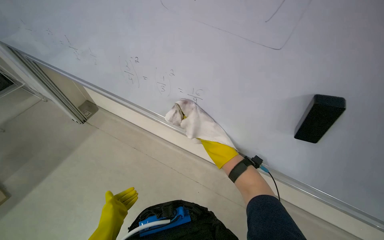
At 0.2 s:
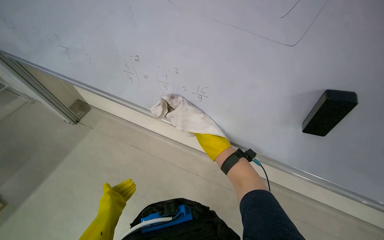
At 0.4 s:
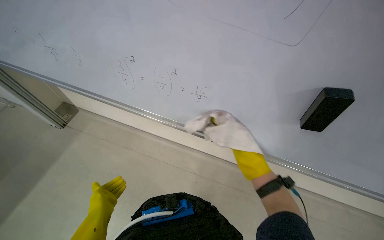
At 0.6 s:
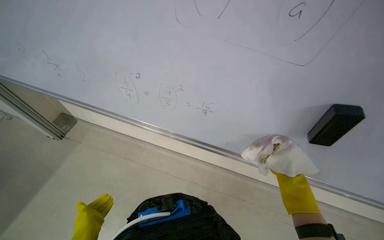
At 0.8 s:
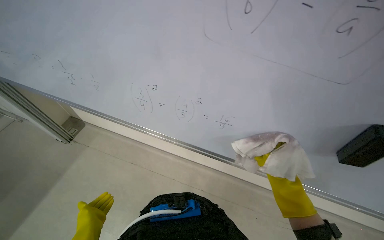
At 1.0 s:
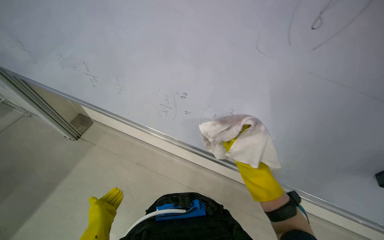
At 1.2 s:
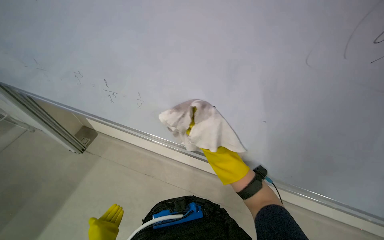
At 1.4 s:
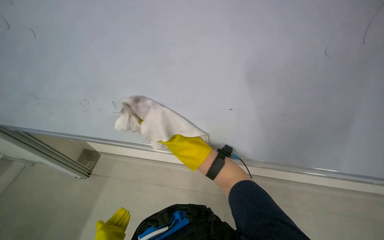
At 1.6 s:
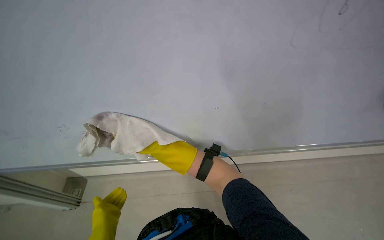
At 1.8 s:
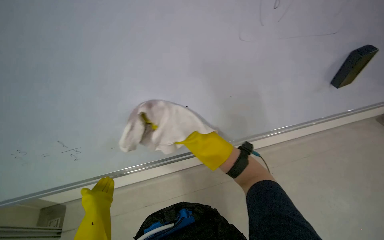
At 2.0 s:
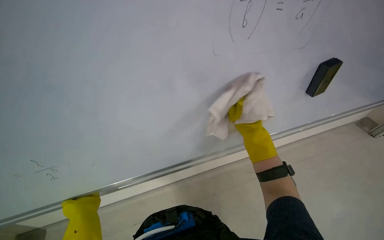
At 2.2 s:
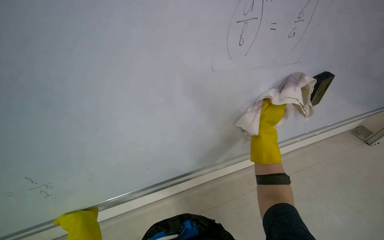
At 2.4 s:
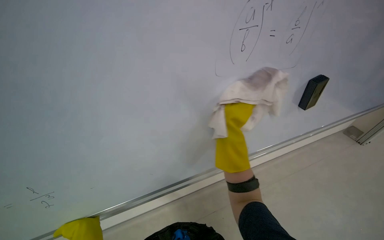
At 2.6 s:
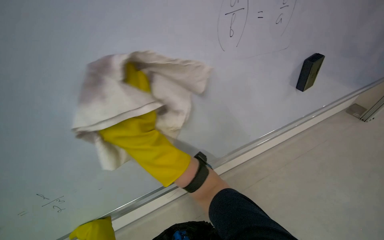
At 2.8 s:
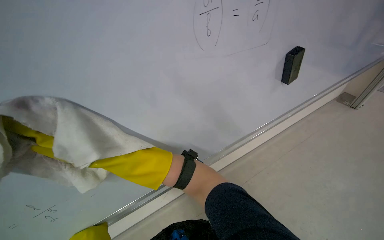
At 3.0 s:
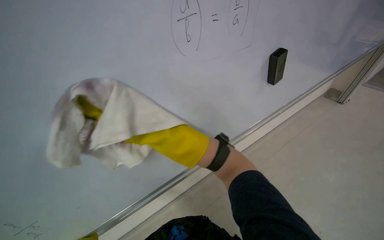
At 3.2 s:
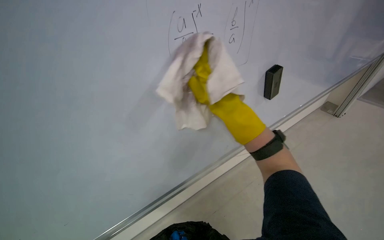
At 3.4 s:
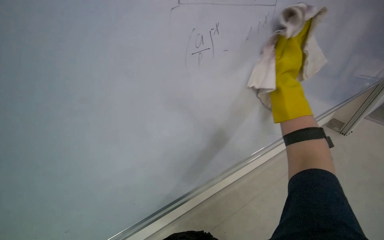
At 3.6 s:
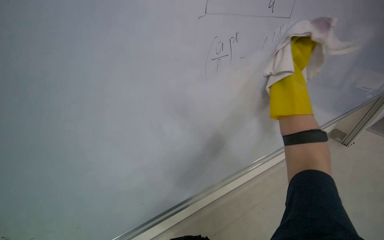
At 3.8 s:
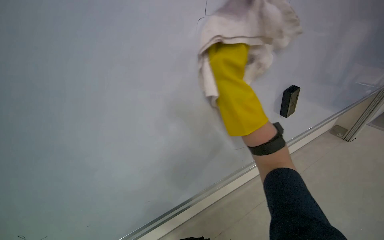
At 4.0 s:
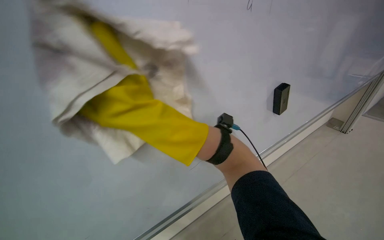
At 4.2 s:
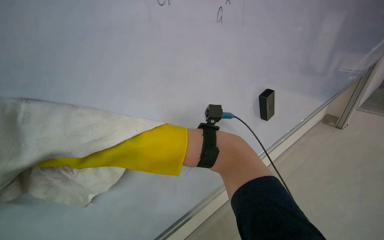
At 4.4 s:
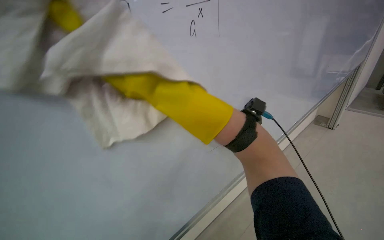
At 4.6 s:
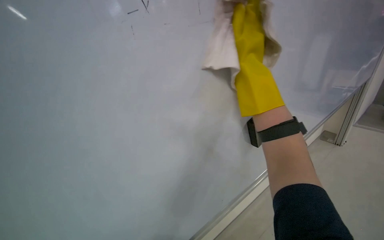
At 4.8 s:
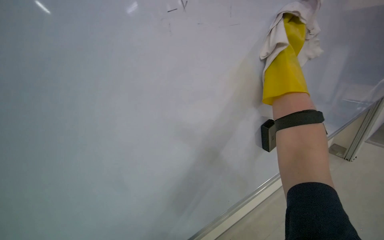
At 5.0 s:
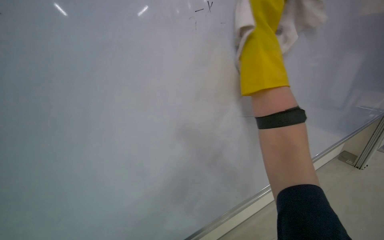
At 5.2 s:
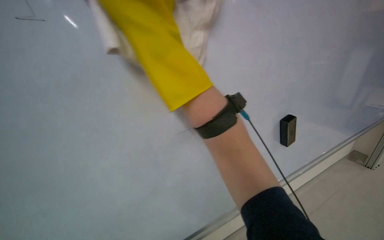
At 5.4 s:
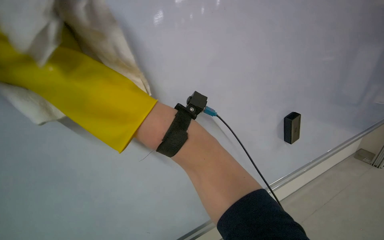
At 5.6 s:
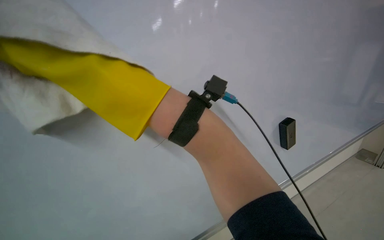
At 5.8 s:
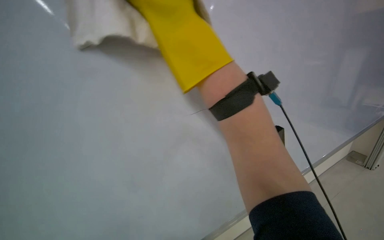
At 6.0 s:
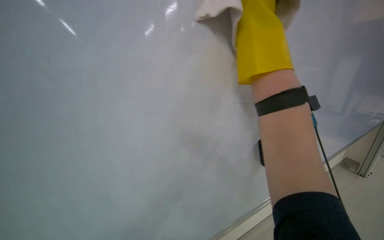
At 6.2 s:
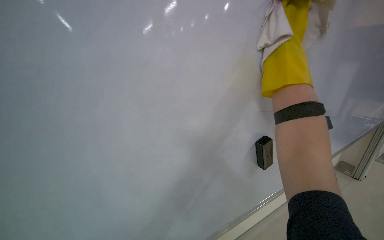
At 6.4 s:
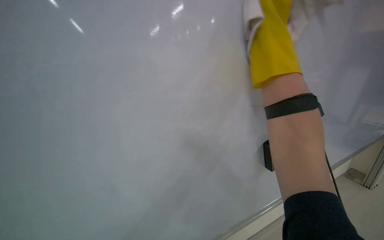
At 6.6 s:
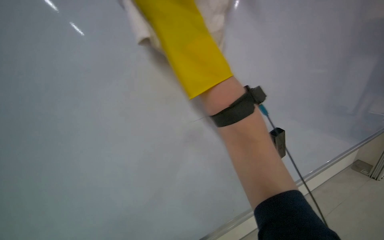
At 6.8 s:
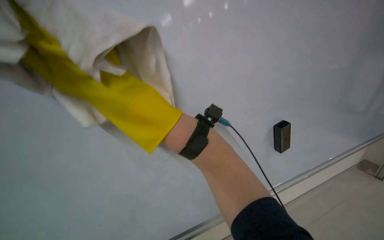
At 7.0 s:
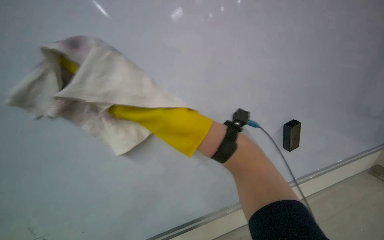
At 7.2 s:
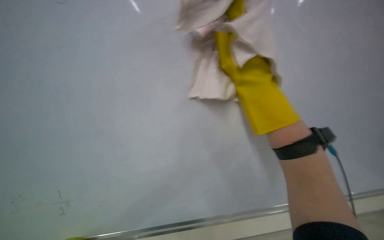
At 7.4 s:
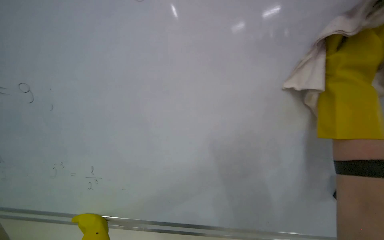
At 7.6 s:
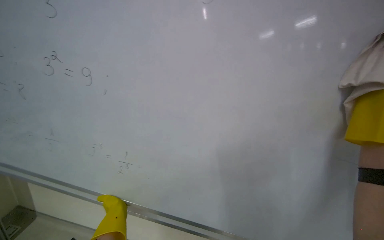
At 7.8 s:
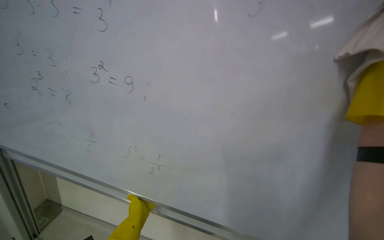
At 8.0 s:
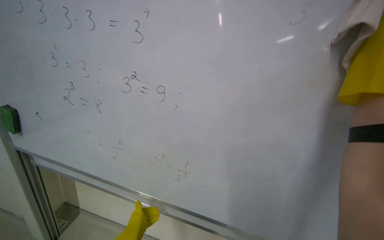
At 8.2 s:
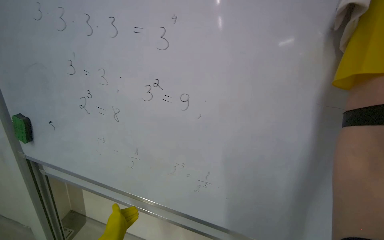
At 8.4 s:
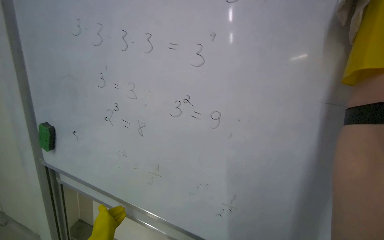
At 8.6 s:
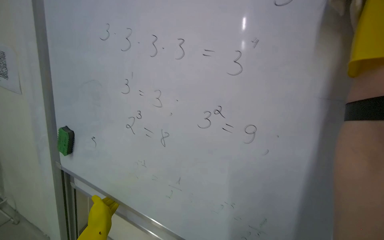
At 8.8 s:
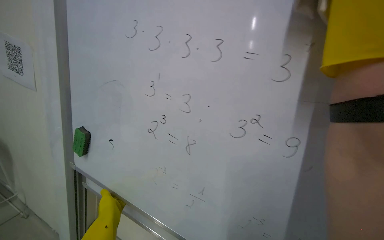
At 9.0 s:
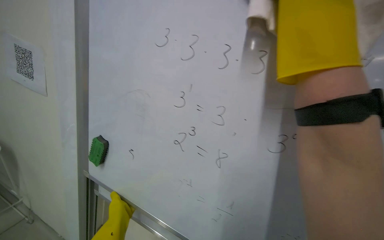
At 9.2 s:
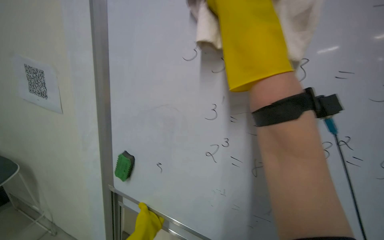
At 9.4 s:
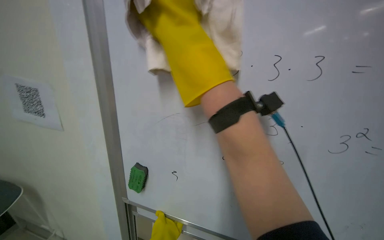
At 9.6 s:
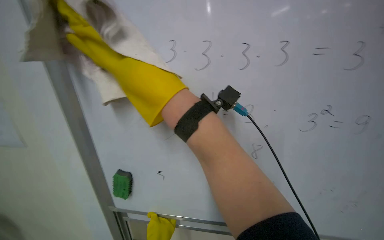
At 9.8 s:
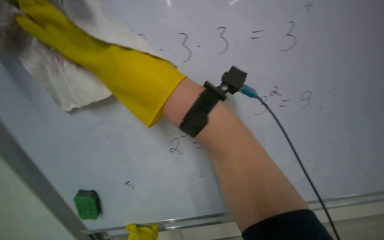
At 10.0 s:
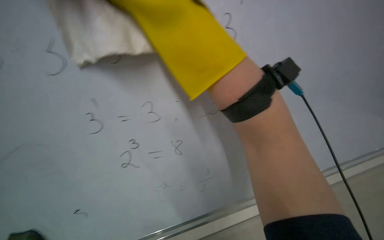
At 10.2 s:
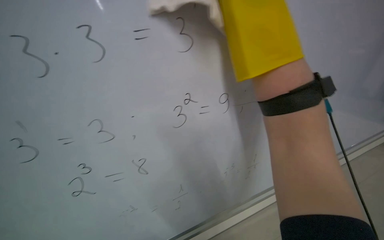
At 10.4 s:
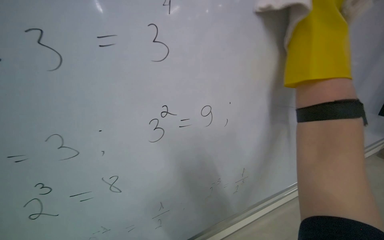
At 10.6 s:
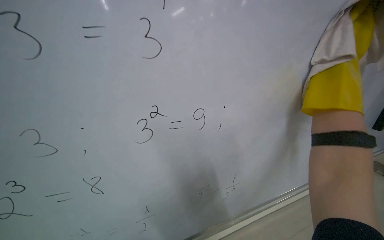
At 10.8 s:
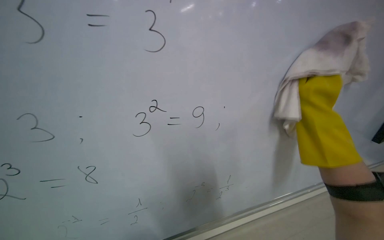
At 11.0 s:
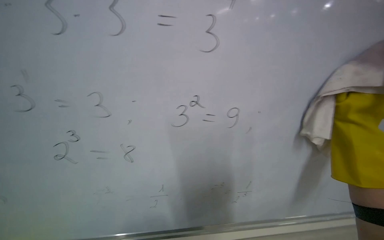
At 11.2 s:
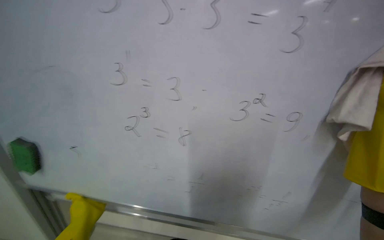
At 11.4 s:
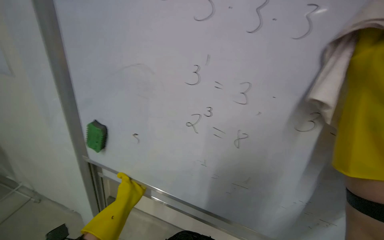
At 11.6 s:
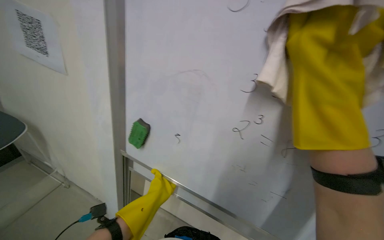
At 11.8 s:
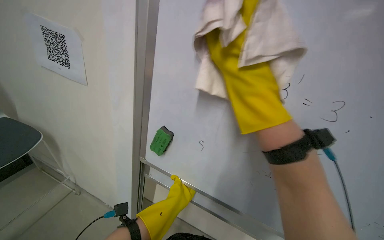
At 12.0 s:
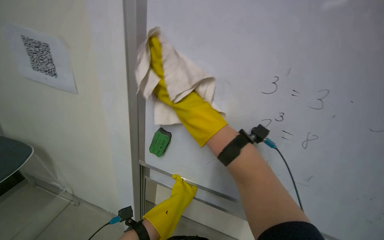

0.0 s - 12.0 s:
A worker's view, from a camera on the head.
Job: wiping surfaces.
The whole recording: Cleaning whiteboard. The worker wipes the whiteboard with a wet cloth.
0.0 s - 1.6 s: The right hand shifts roughly 20 cm nearer to the camera.
1.6 s - 3.0 s: The wearer's head swings approximately 20 degrees to the right. The right hand reaches roughly 25 cm to the right, then returns.
3.0 s - 4.4 s: The view tilts roughly 15 degrees upward. The right hand goes left and right, approximately 35 cm each way, reversing 2 times.
9.0 s - 10.4 s: The head rotates approximately 45 degrees to the right.
10.4 s - 12.0 s: The wearer looks about 40 degrees further to the left.

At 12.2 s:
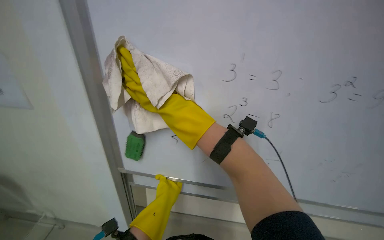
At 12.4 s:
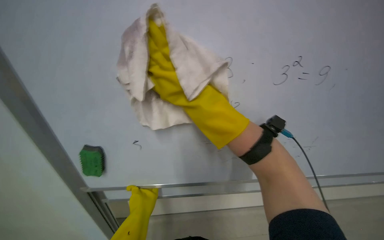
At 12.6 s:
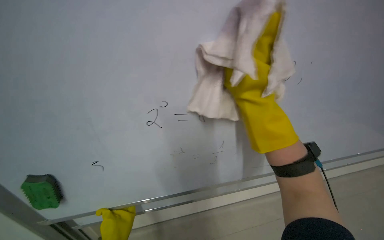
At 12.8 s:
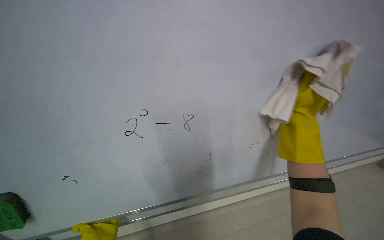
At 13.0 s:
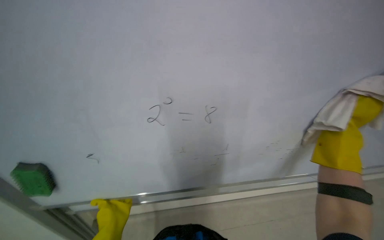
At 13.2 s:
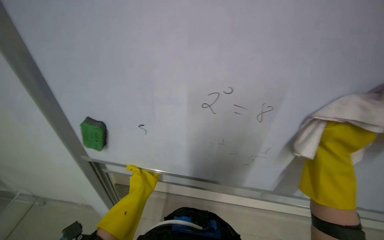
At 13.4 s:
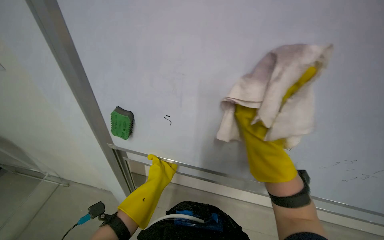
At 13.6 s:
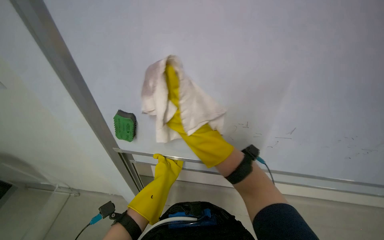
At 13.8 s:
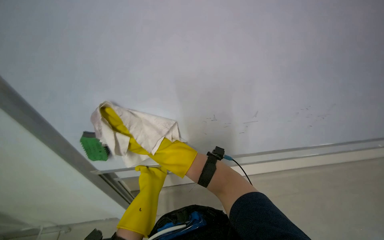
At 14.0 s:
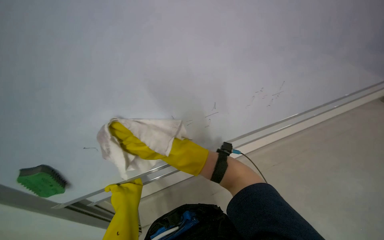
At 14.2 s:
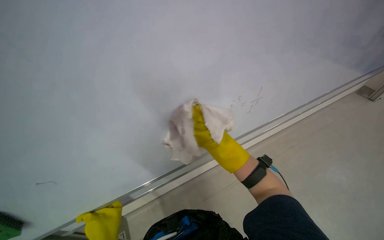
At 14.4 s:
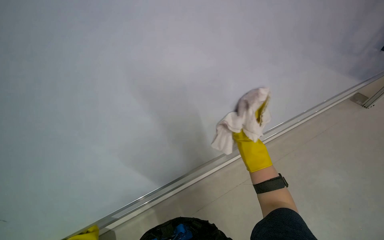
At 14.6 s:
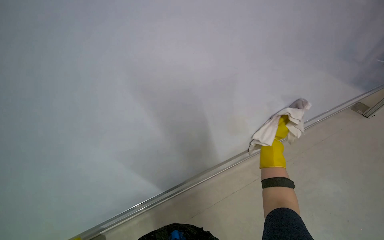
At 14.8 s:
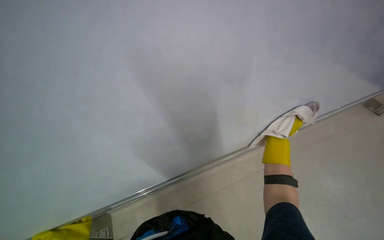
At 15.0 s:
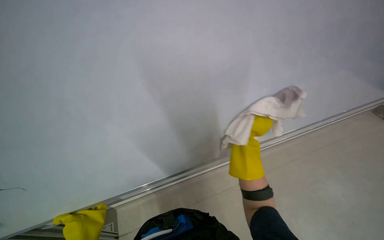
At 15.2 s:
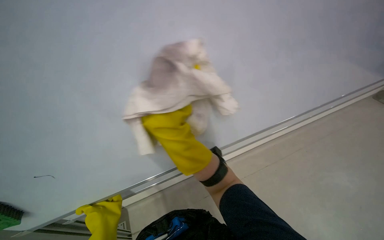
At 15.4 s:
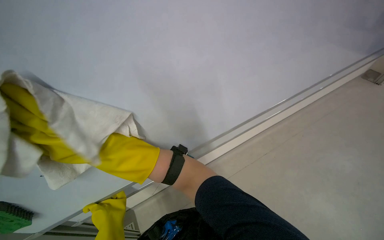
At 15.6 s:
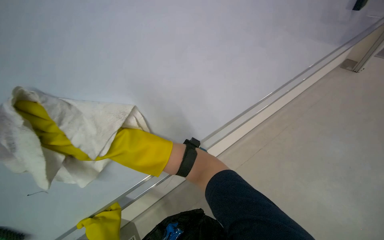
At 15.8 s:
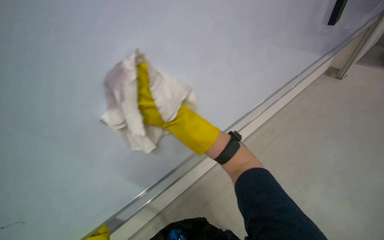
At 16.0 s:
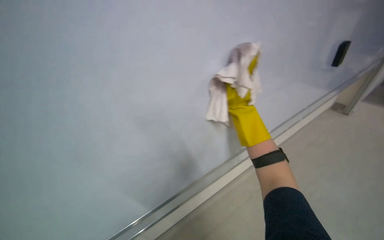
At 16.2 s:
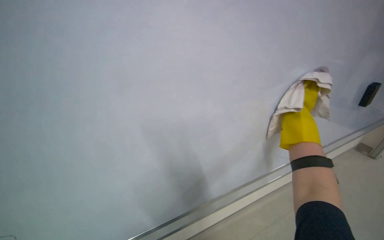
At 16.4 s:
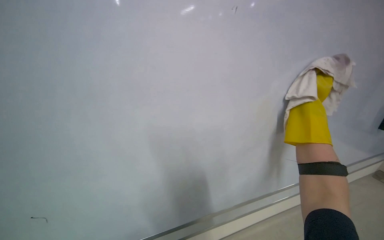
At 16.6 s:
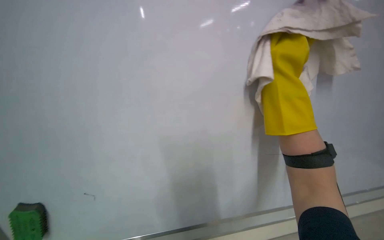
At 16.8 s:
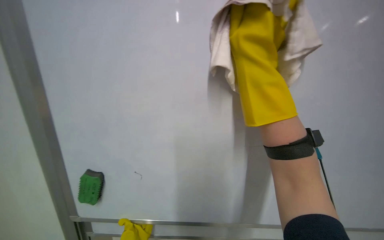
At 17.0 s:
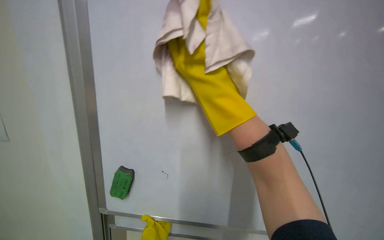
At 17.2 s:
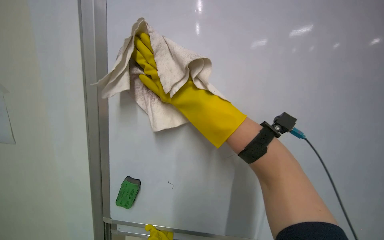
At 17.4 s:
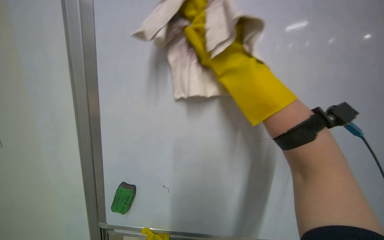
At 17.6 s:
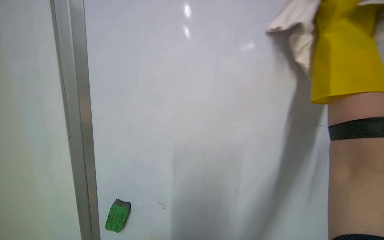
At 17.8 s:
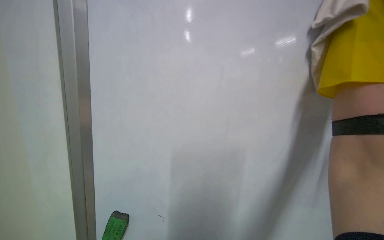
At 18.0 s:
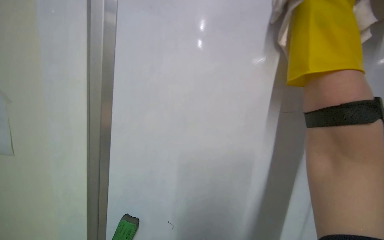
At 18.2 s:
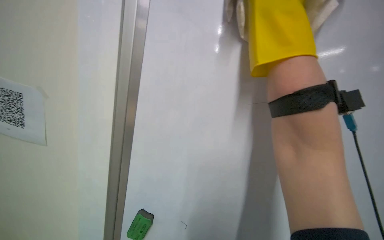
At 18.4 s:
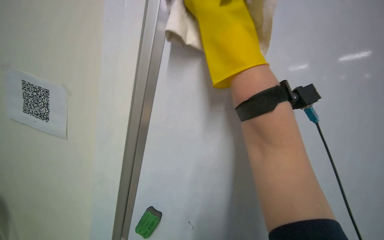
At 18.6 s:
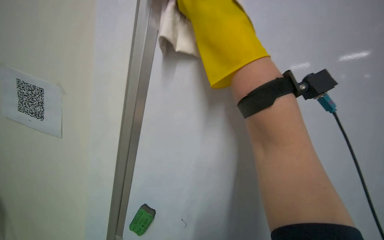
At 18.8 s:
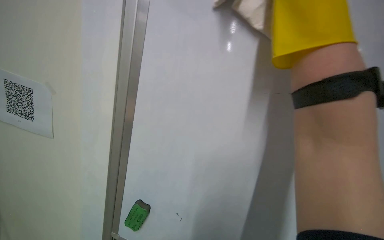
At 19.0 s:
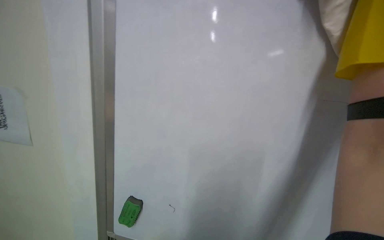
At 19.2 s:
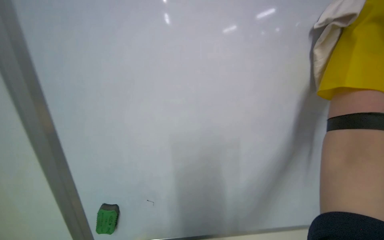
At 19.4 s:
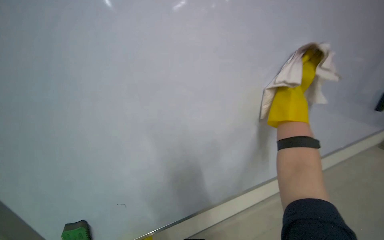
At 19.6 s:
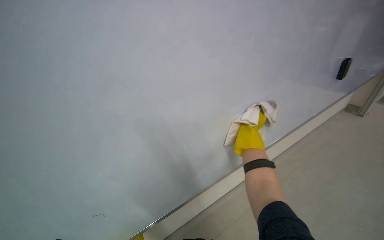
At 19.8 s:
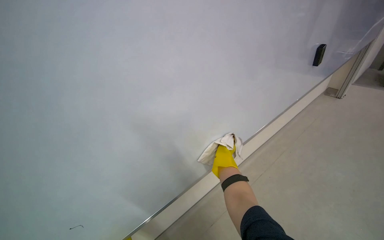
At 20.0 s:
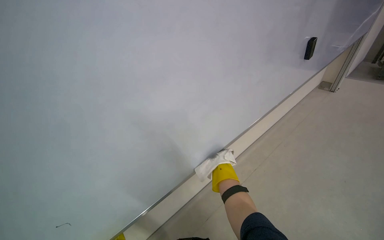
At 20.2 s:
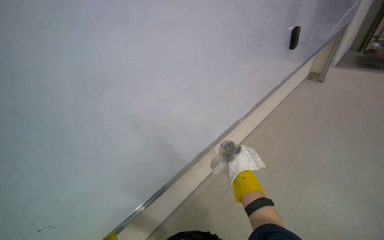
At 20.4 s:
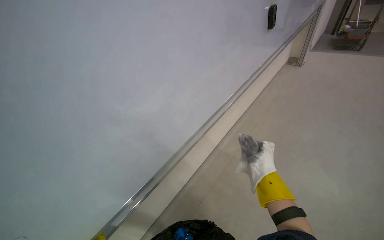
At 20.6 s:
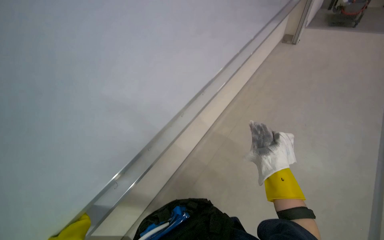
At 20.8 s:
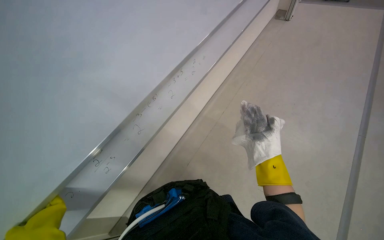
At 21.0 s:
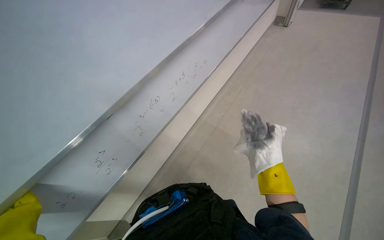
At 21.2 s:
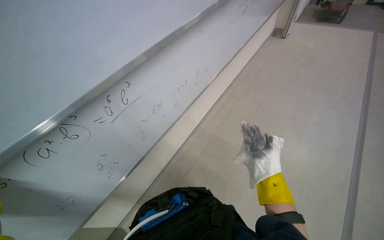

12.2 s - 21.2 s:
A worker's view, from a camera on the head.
Job: wiping surfaces.
The whole recording: Cleaning whiteboard. The worker wipes the whiteboard with a wet cloth.
13.8 s - 15.2 s: The wearer looks some 20 degrees further to the left. The right hand reaches roughly 30 cm to the right, then returns.
15.2 s - 16.6 s: The wearer looks some 25 degrees further upward.
16.6 s - 18.2 s: The view tilts roughly 15 degrees upward.
18.2 s - 19.8 s: The head turns to the right by roughly 35 degrees.
19.8 s - 21.2 s: The camera is aimed roughly 15 degrees further to the right. The view tips downward by approximately 15 degrees. The right hand goes about 20 cm to the right.
